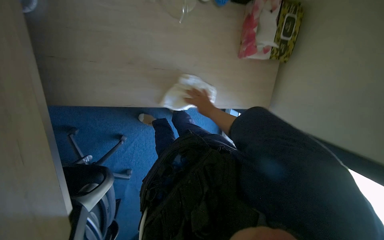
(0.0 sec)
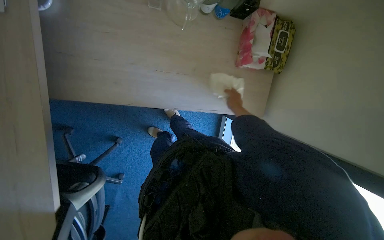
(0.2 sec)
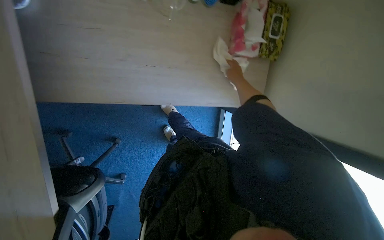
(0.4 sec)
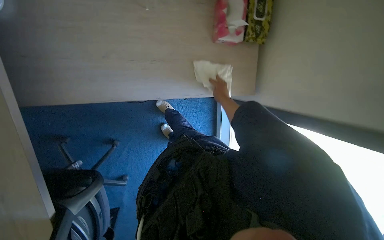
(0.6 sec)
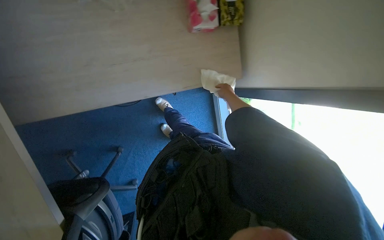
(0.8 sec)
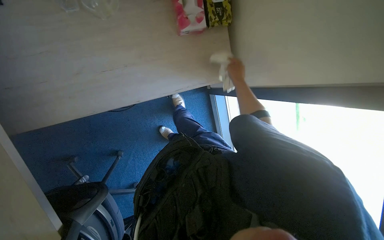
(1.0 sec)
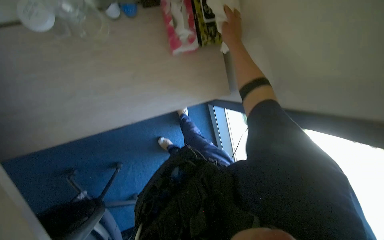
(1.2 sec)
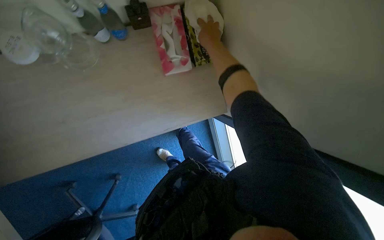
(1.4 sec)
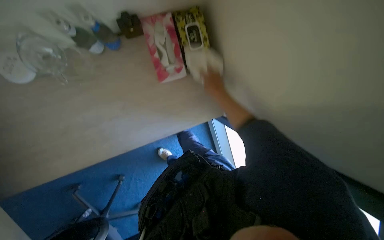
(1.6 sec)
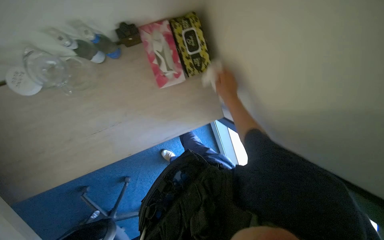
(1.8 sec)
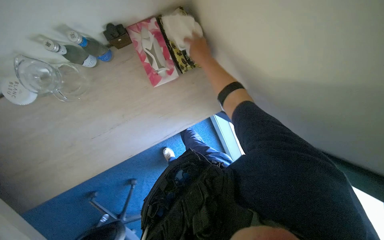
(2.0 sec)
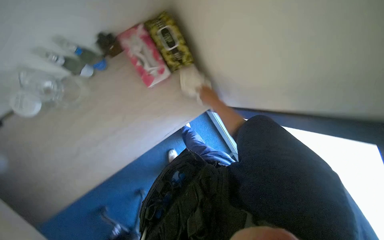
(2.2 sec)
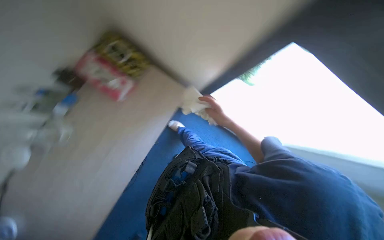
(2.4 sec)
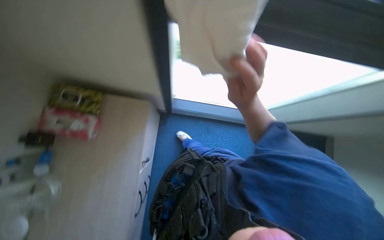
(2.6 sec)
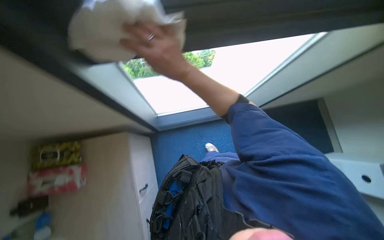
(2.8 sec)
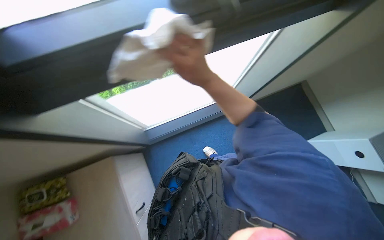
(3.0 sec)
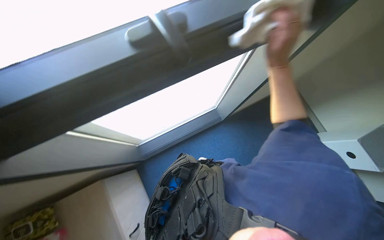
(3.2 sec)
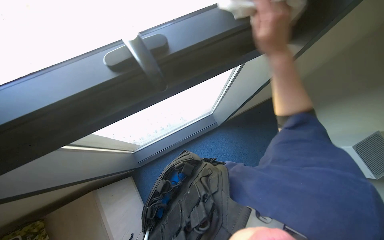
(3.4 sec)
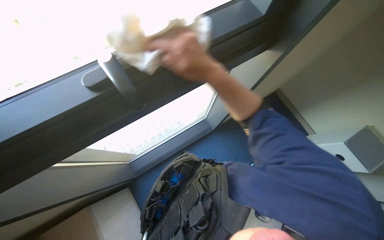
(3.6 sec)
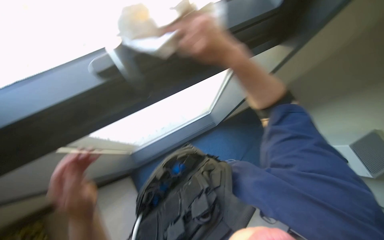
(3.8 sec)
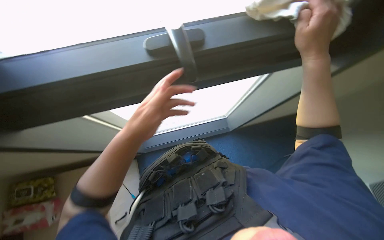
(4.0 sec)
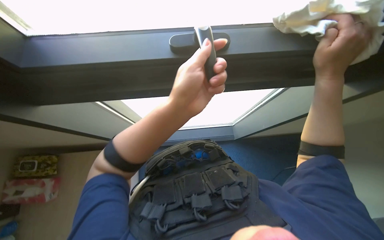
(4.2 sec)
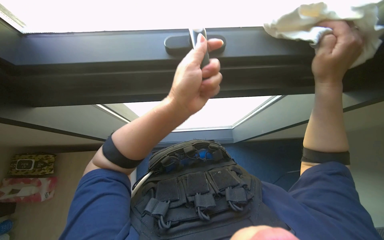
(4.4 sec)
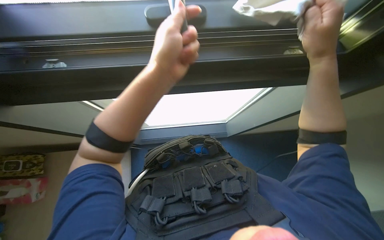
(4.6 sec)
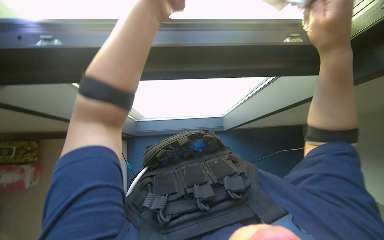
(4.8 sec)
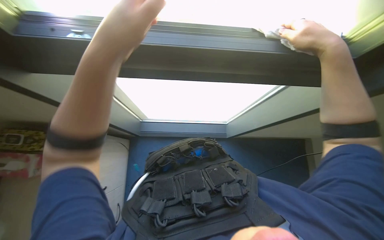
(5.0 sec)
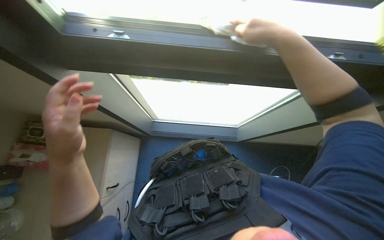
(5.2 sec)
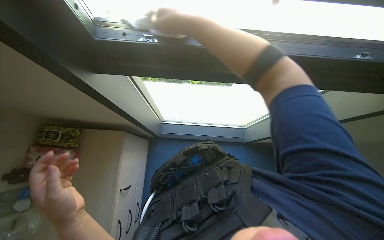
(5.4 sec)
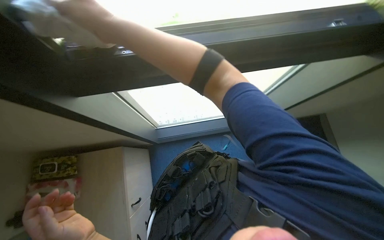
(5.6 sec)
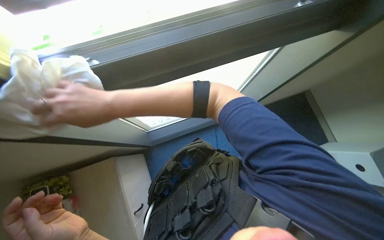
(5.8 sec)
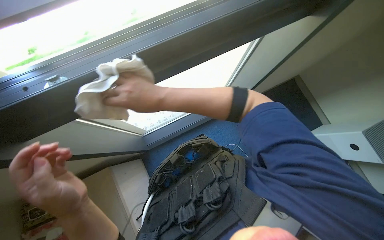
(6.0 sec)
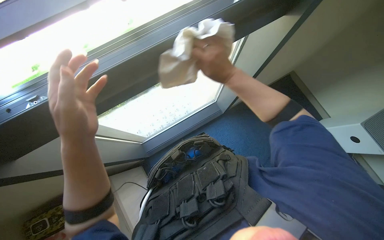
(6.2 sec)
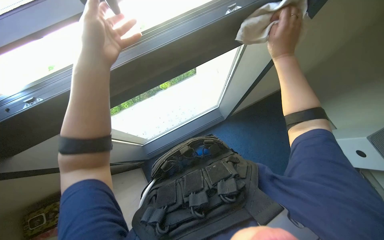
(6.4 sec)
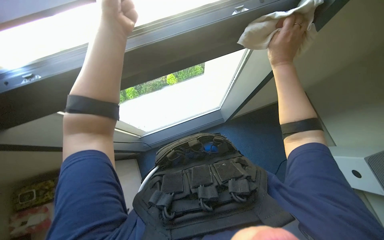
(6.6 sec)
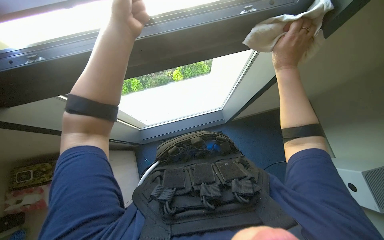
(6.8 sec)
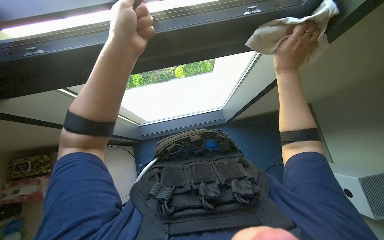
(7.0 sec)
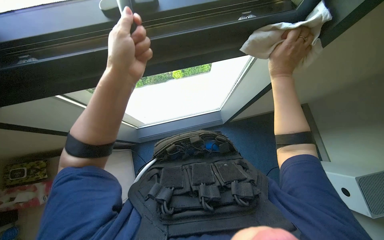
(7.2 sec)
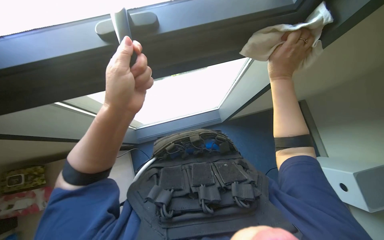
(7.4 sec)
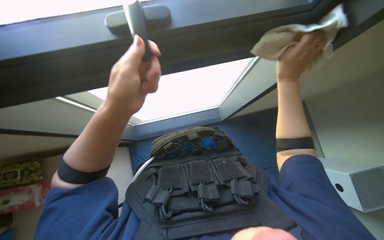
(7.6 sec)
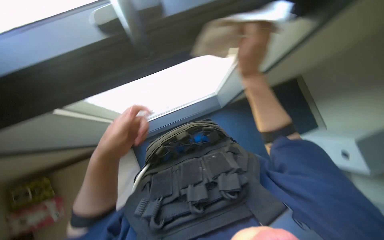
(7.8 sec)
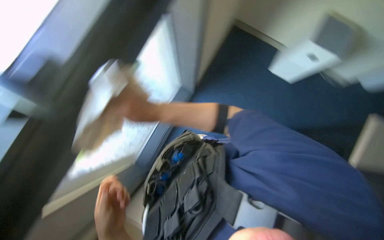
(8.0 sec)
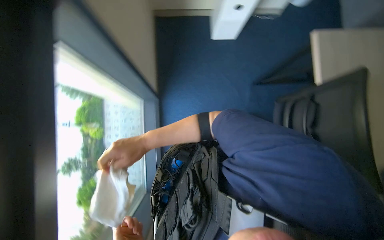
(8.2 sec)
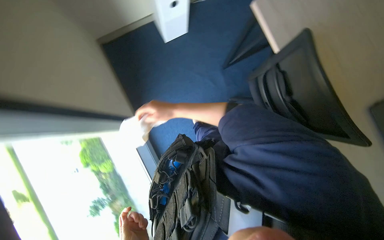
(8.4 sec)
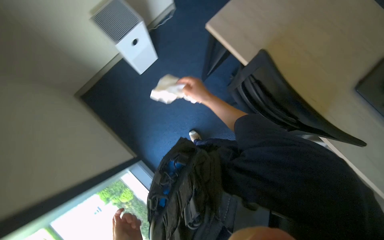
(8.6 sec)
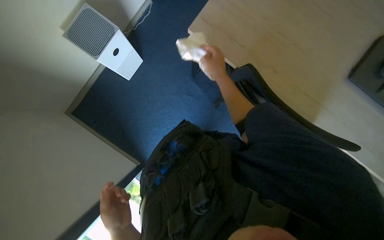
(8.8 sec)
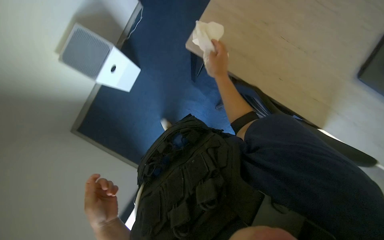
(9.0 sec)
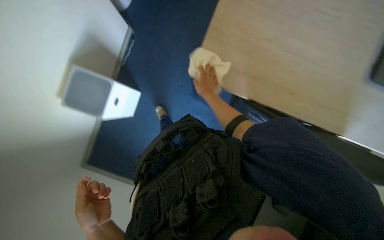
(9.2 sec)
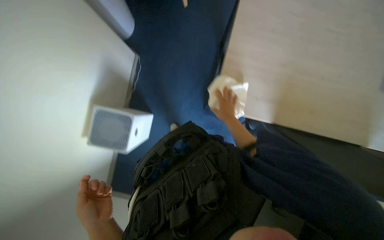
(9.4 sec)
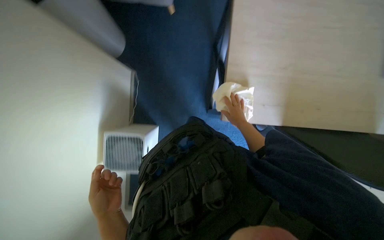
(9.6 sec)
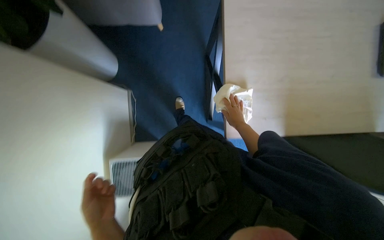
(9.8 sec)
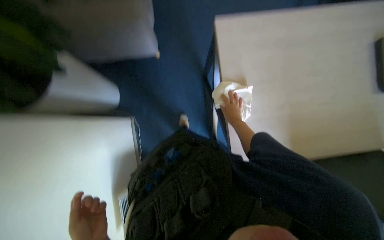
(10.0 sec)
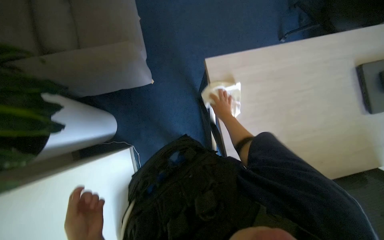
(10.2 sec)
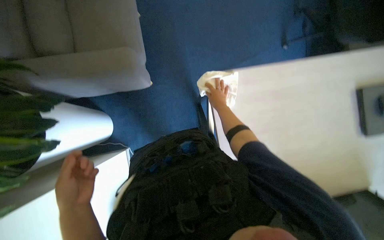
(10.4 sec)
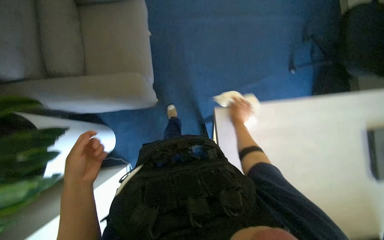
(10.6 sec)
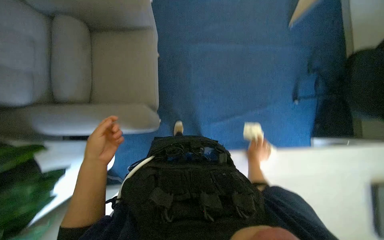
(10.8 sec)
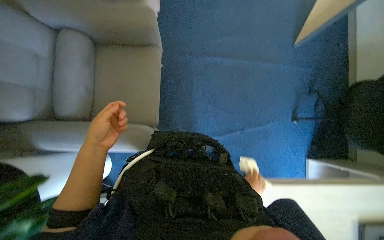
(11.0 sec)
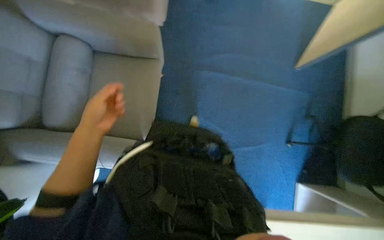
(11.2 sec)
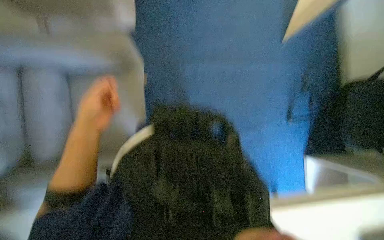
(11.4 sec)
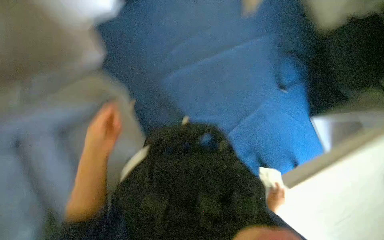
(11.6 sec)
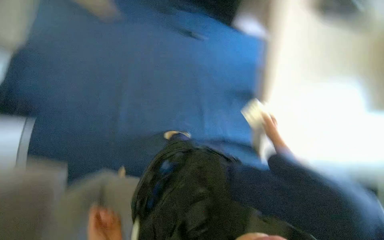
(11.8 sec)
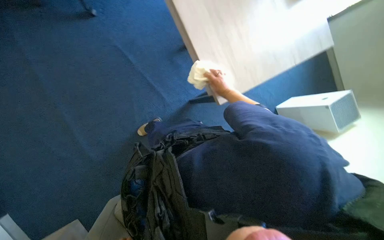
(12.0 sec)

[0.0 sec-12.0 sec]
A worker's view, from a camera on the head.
Job: wiping surfaces.
The whole recording: Wiping surfaces in the room. The worker enters the room and wipes the relevant surfaces, tables, and windows.
0.0 sec to 1.6 sec: The right hand shifts roughly 15 cm up the picture.
1.6 sec to 3.0 sec: The head travels some 50 cm. The view tilts some 20 degrees upward. The scene rotates counterclockwise by roughly 100 degrees.
3.0 sec to 4.4 sec: The view tips upward by some 15 degrees. The right hand swings left and right, about 25 cm each way, with 2 reversals.
4.4 sec to 6.0 sec: The wearer looks approximately 15 degrees further downward. The right hand goes approximately 25 cm to the left.
6.0 sec to 7.6 sec: The left hand shifts roughly 15 cm up the picture, while the right hand heads to the right, covering some 35 cm.
7.6 sec to 9.0 sec: Everything in view rotates about 35 degrees counterclockwise.
9.0 sec to 10.4 sec: The view tips upward by about 20 degrees. The scene rotates counterclockwise by approximately 45 degrees.
10.4 sec to 12.0 sec: The camera travels about 50 cm.

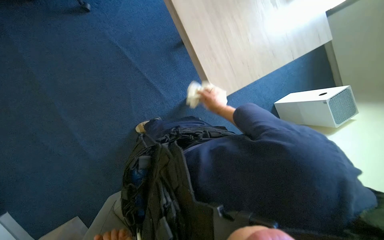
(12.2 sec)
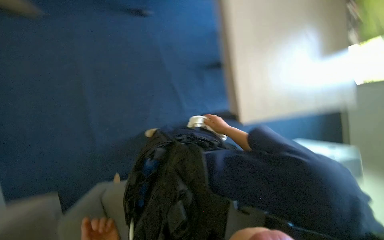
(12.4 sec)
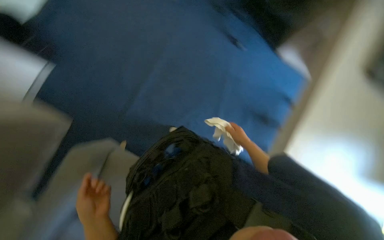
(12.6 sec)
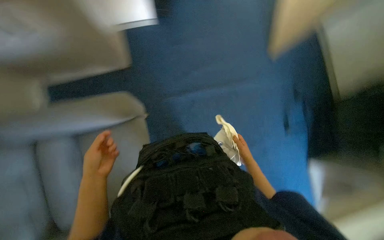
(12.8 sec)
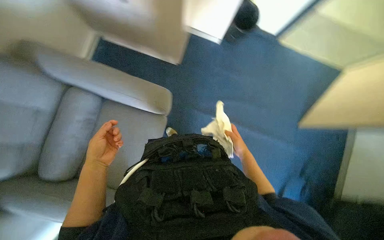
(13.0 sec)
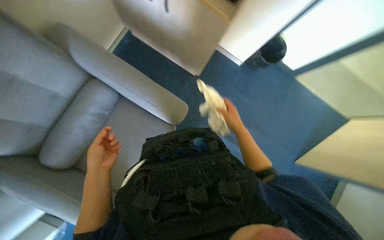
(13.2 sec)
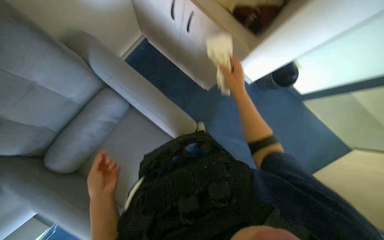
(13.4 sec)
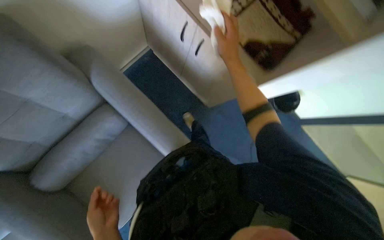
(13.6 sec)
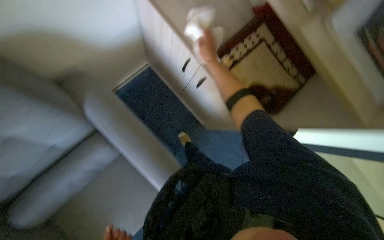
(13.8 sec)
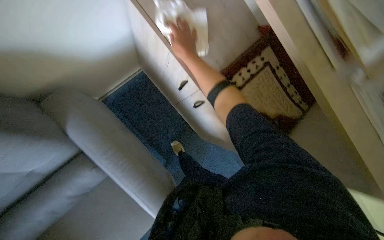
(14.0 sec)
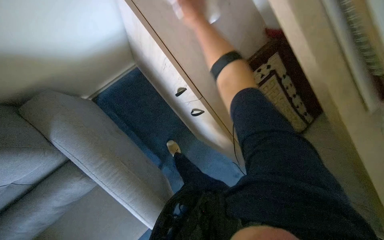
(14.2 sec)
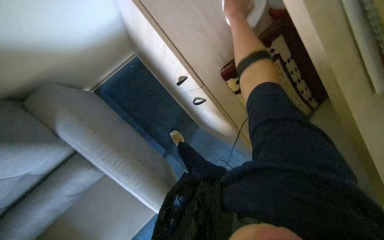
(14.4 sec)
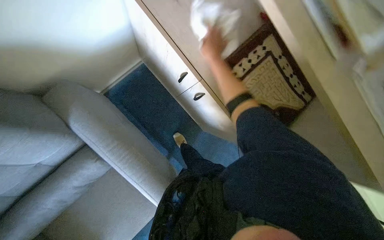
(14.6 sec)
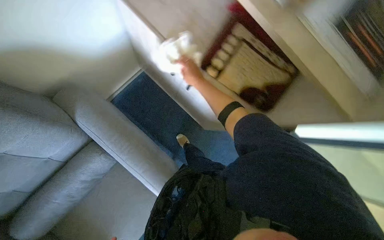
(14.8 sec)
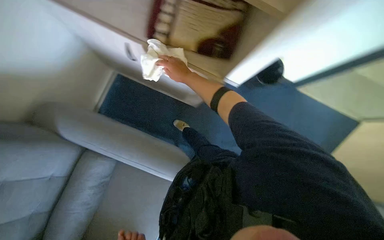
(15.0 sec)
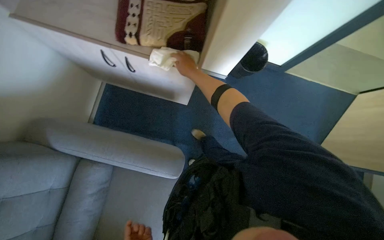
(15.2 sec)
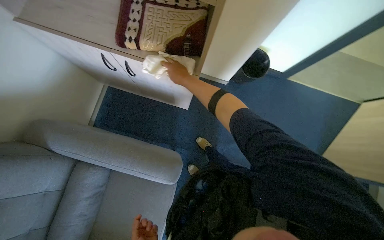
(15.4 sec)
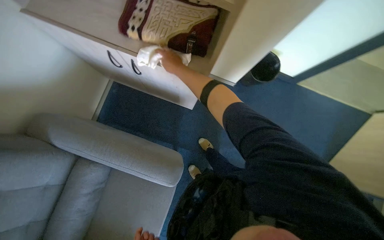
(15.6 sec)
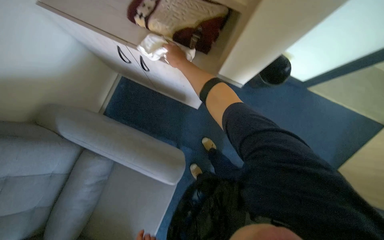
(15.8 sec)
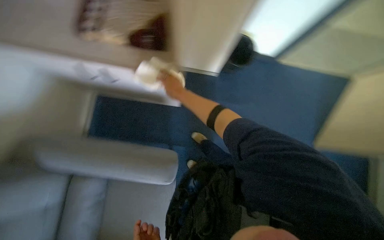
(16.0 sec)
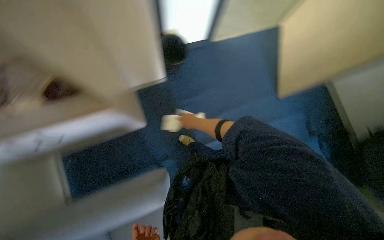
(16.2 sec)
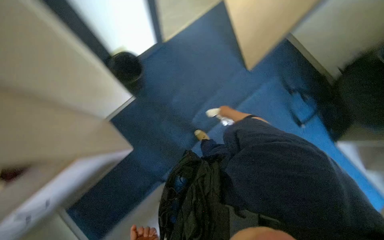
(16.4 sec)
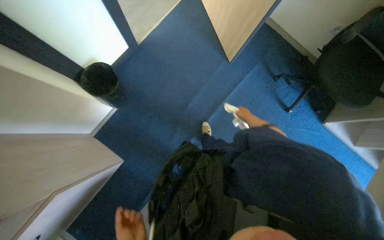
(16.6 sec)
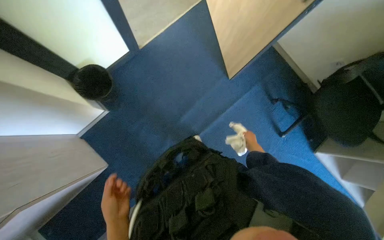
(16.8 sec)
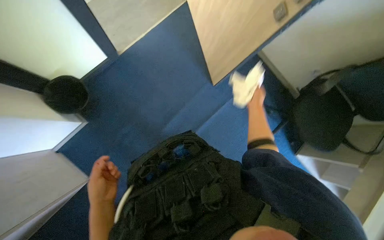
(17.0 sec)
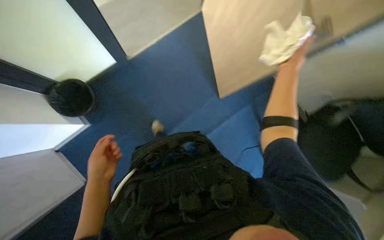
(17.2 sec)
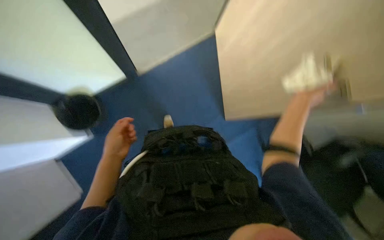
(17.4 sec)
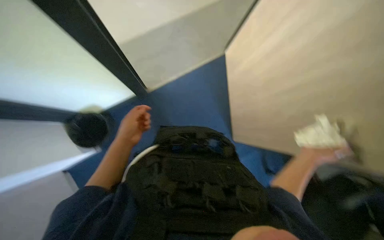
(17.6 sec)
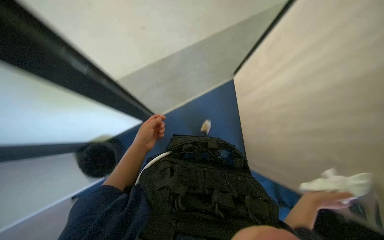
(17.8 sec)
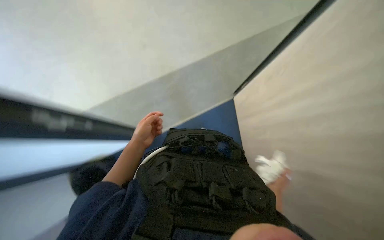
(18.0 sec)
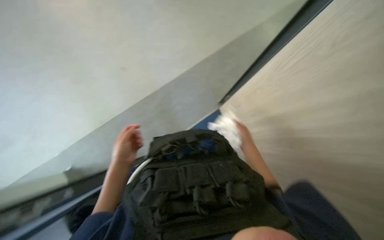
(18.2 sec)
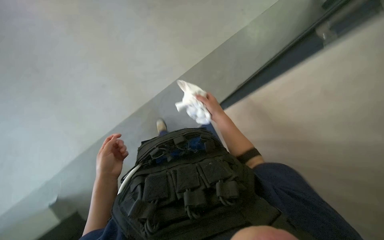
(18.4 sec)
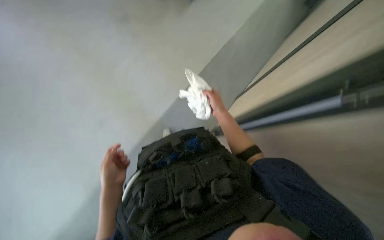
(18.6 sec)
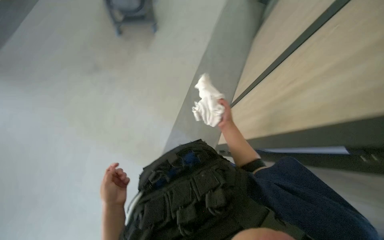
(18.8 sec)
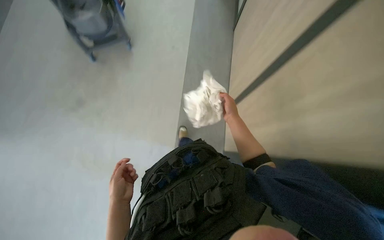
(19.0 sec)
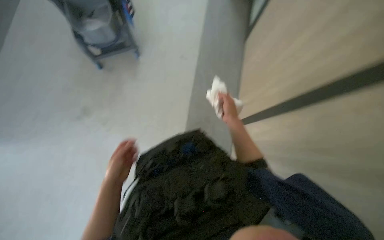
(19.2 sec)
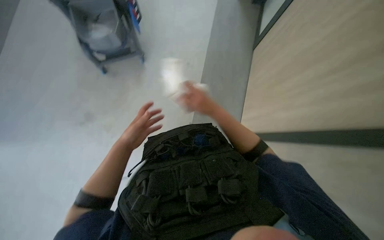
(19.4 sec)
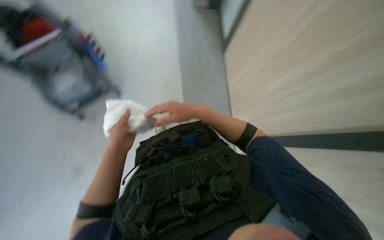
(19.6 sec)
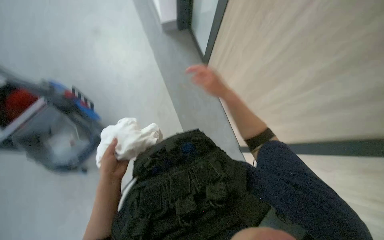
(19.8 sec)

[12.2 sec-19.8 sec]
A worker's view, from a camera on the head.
Job: wiping surfaces.
The whole recording: Wiping surfaces in the room. The worker enters the room and wipes the relevant surfaces, tables, and windows.
12.2 sec to 13.8 sec: The camera is carried roughly 50 cm. The wearer looks roughly 20 degrees further upward. The scene turns roughly 60 degrees clockwise in the picture.
13.8 sec to 15.2 sec: The right hand reaches roughly 20 cm up the picture, then returns.
16.8 sec to 18.2 sec: The view tilts approximately 25 degrees upward. The right hand goes up and down the picture, approximately 40 cm each way, reversing 2 times, while the left hand shifts roughly 60 cm up the picture.
18.2 sec to 19.8 sec: The view tips upward by some 15 degrees. The right hand shifts roughly 25 cm up the picture and nearer to the camera.
